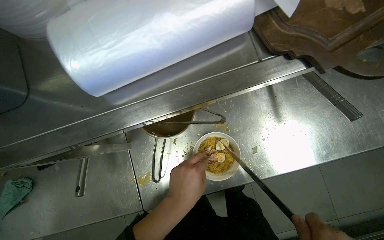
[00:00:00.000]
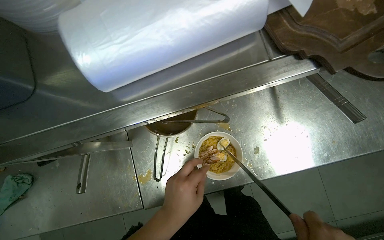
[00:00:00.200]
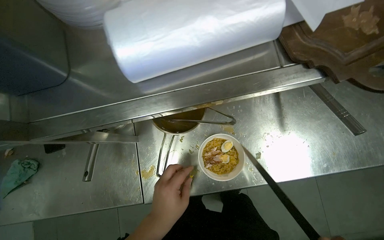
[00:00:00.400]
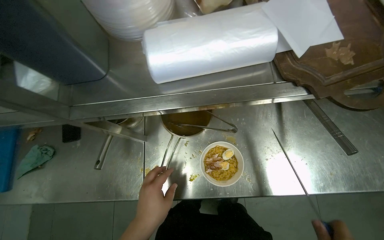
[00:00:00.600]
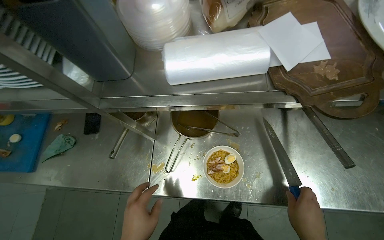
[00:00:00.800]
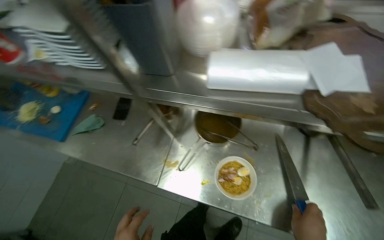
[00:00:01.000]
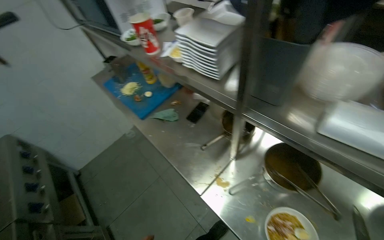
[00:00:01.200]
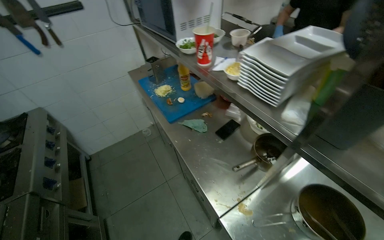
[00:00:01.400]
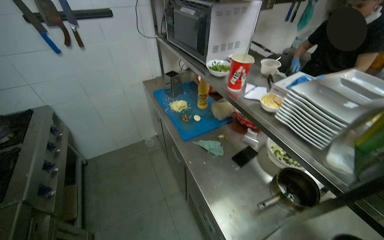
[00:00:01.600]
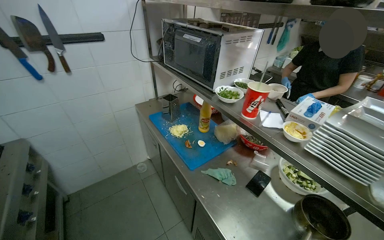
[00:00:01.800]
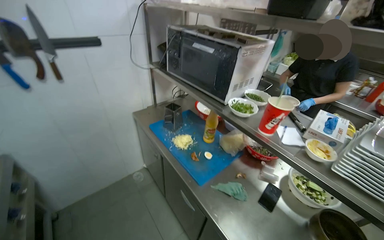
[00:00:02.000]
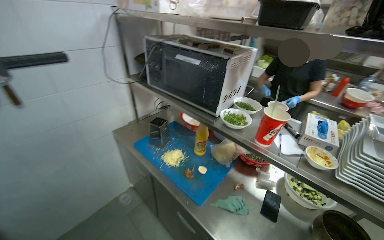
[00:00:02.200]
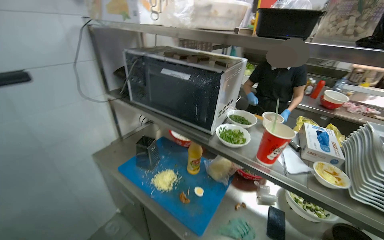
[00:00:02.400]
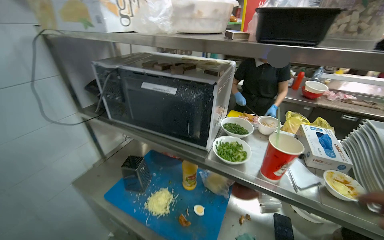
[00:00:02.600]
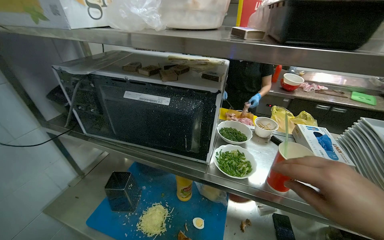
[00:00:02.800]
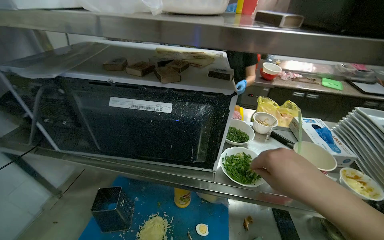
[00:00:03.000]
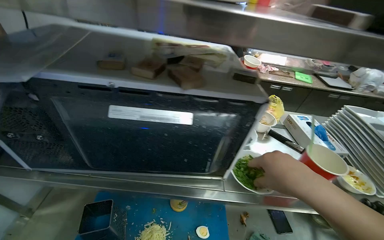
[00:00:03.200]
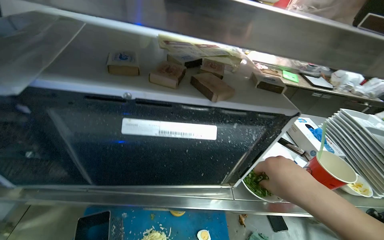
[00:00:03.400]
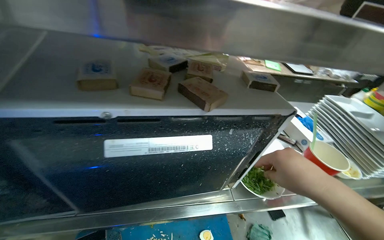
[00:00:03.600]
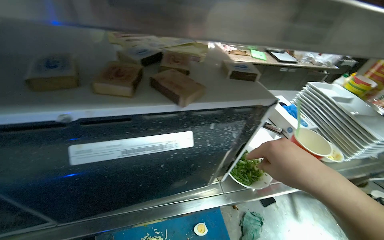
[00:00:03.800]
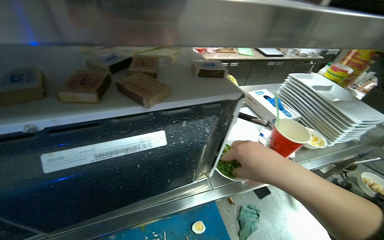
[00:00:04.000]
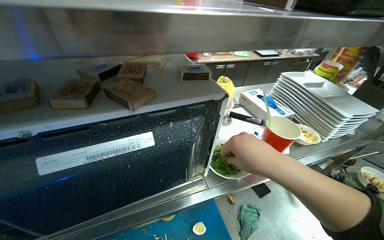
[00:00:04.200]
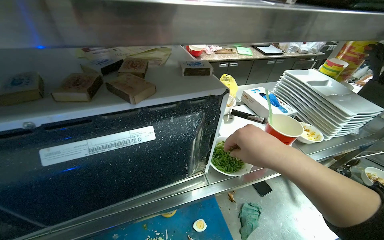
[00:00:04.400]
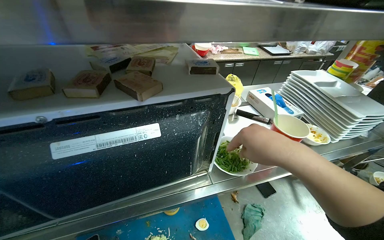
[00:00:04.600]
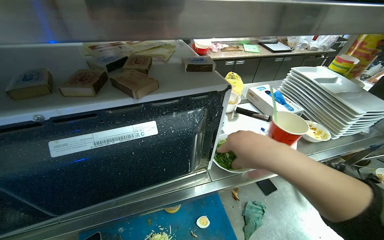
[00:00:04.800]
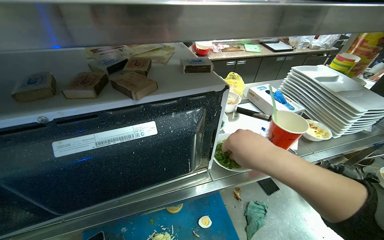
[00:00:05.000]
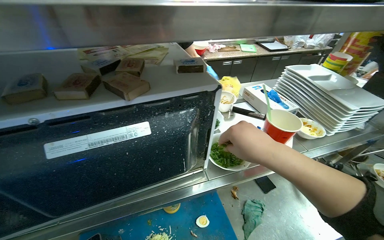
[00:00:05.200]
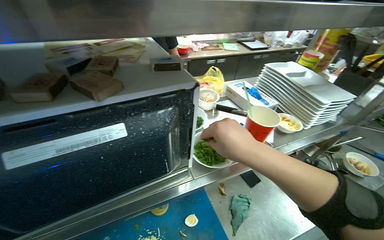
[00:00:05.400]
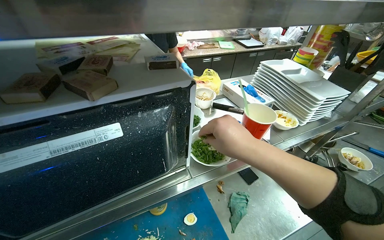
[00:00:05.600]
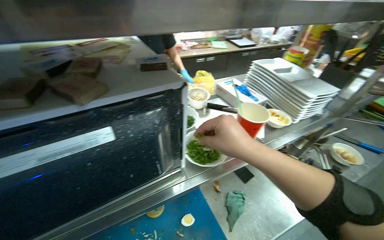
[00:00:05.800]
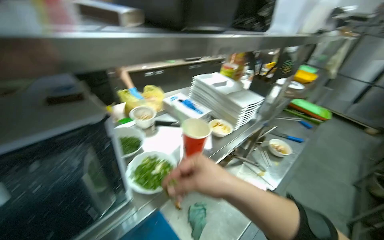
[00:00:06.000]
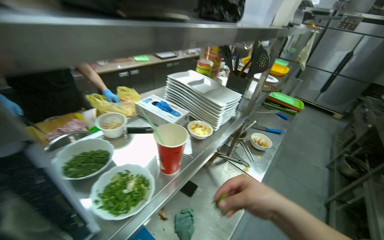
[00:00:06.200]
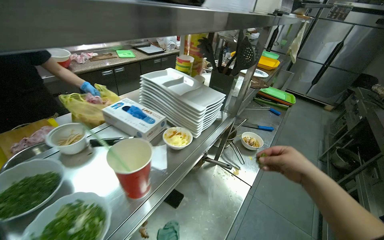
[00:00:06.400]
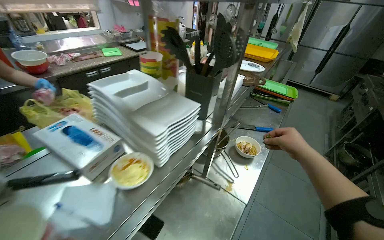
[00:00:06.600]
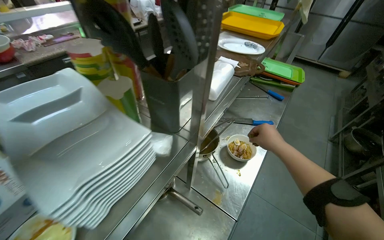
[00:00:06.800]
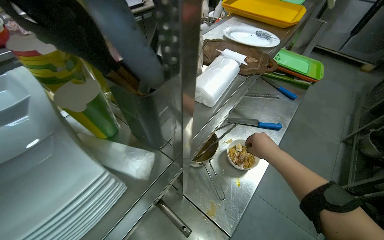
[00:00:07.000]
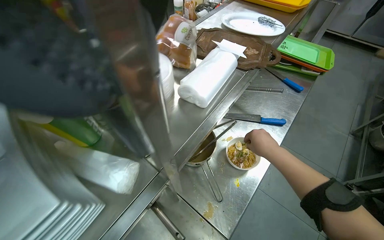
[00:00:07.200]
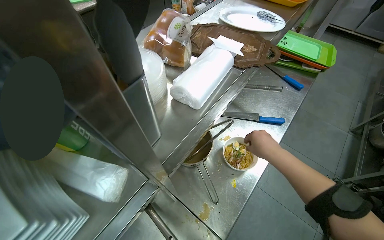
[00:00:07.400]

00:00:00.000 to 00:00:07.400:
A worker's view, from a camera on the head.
Job: preparing food.
The whole recording: Adding ingredients to noodle bowl. The worker transfers noodles to a bowl, then adds sliced egg, meat, and green vegetables.
00:00:00.000 to 00:00:01.400: The camera is carried about 40 cm. The head turns to the left by about 75 degrees. The view tilts roughly 25 degrees upward.
00:00:01.400 to 00:00:03.000: The wearer moves approximately 80 cm. The head rotates roughly 50 degrees to the right.
00:00:03.000 to 00:00:04.400: The wearer's head swings some 30 degrees to the right.
00:00:04.400 to 00:00:06.000: The head turns to the right by approximately 25 degrees.
00:00:06.000 to 00:00:07.400: The camera travels about 80 cm. The view tilts roughly 20 degrees downward.

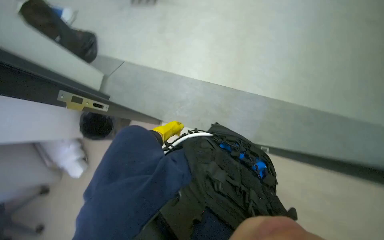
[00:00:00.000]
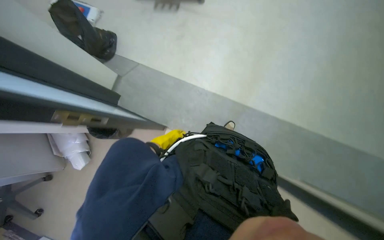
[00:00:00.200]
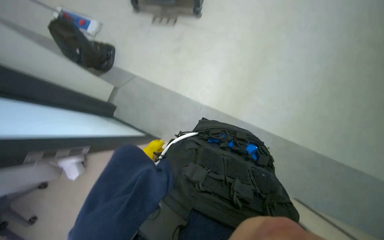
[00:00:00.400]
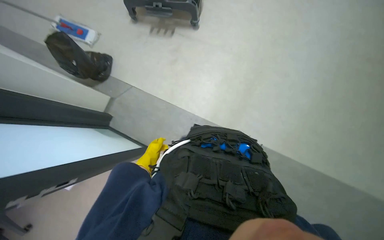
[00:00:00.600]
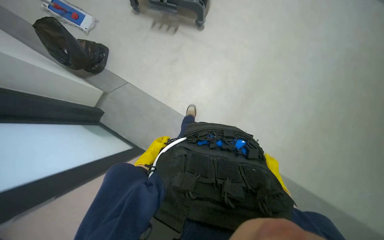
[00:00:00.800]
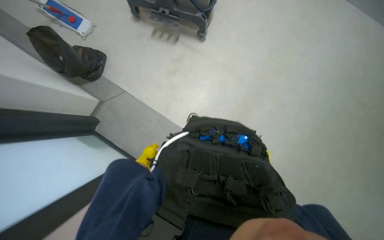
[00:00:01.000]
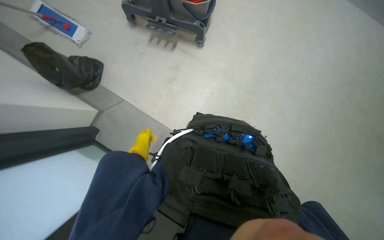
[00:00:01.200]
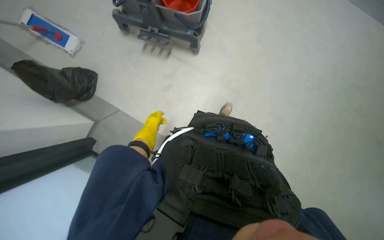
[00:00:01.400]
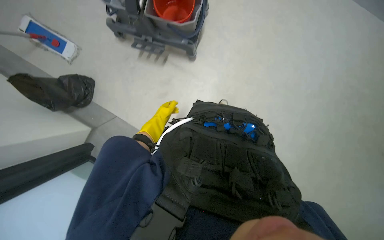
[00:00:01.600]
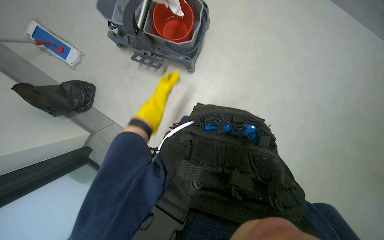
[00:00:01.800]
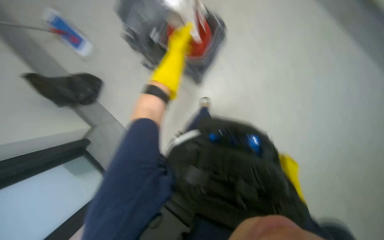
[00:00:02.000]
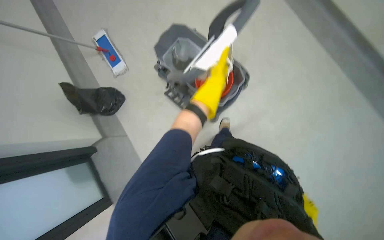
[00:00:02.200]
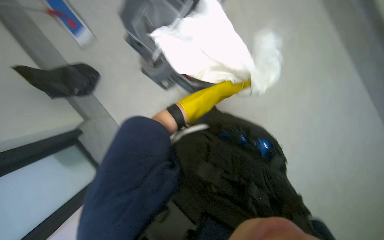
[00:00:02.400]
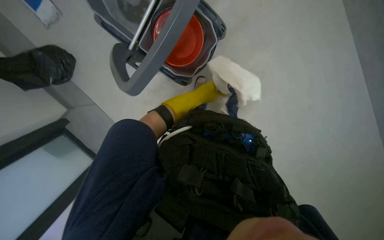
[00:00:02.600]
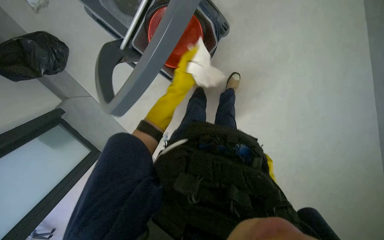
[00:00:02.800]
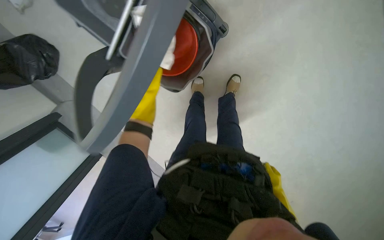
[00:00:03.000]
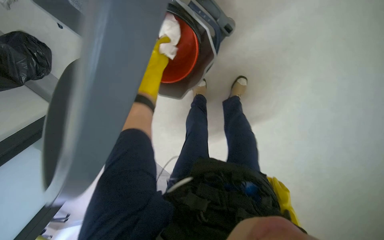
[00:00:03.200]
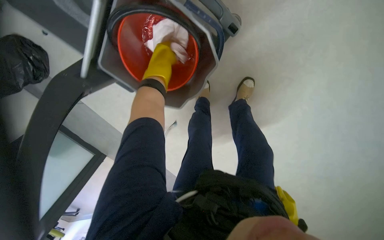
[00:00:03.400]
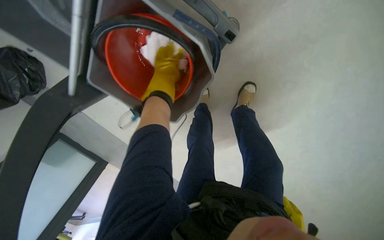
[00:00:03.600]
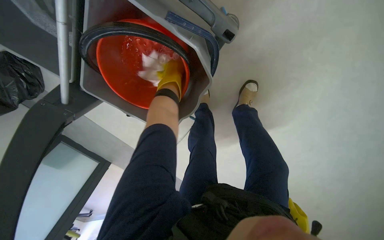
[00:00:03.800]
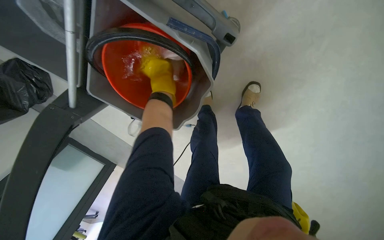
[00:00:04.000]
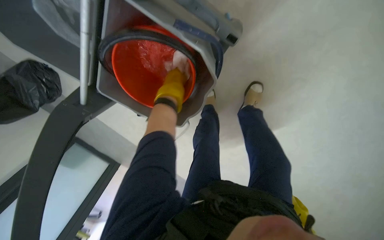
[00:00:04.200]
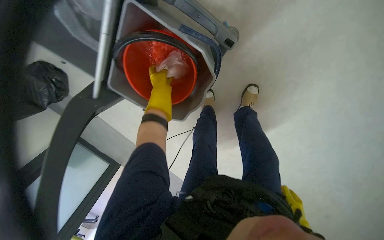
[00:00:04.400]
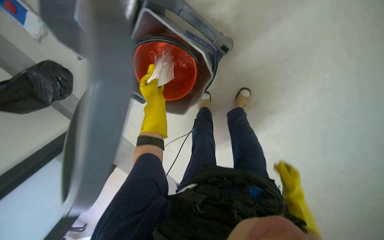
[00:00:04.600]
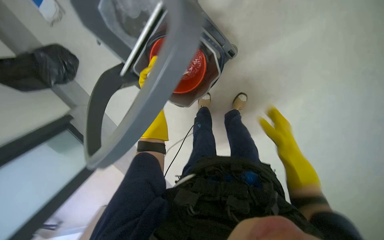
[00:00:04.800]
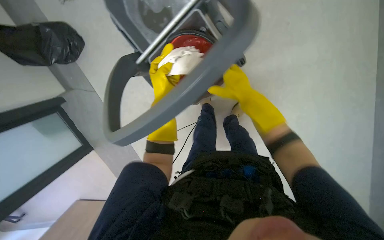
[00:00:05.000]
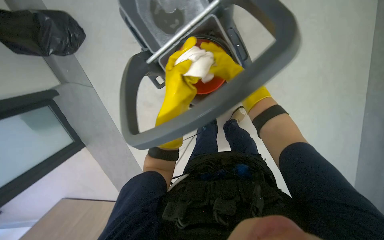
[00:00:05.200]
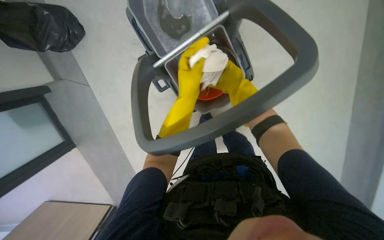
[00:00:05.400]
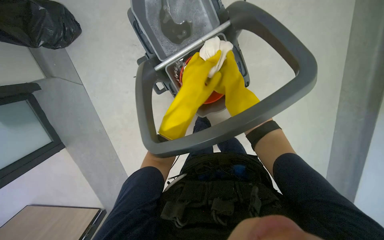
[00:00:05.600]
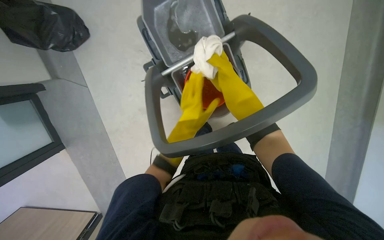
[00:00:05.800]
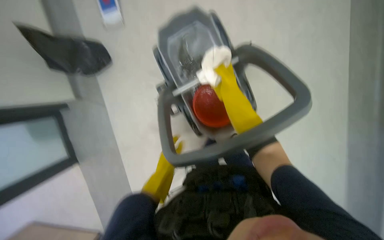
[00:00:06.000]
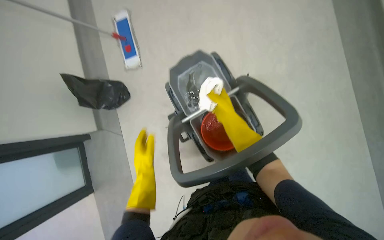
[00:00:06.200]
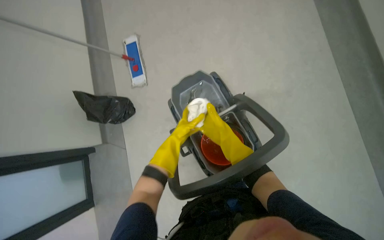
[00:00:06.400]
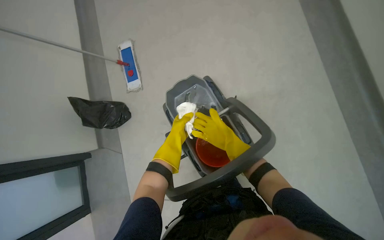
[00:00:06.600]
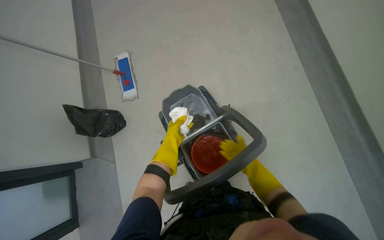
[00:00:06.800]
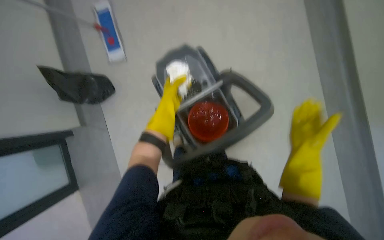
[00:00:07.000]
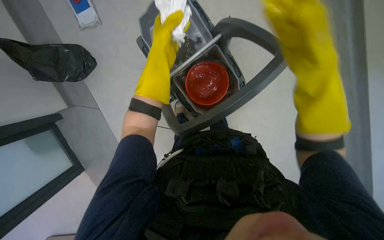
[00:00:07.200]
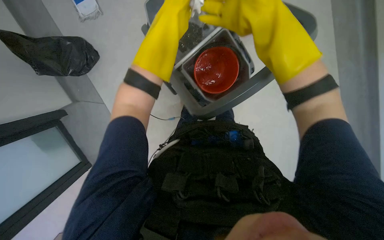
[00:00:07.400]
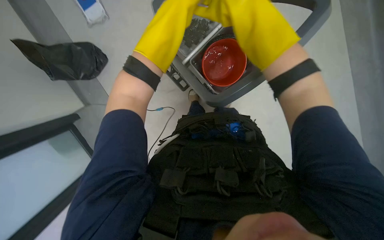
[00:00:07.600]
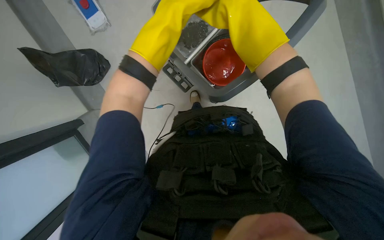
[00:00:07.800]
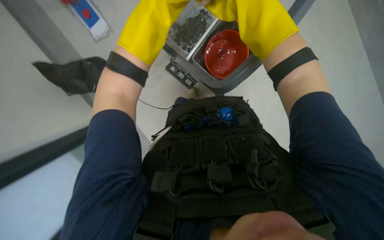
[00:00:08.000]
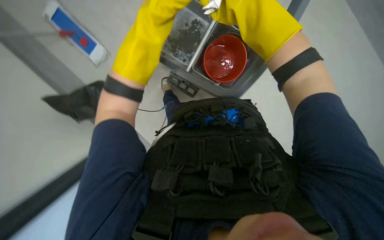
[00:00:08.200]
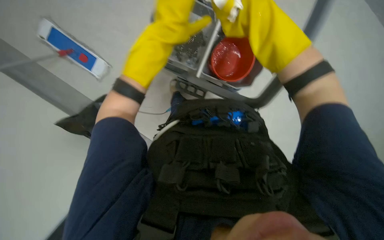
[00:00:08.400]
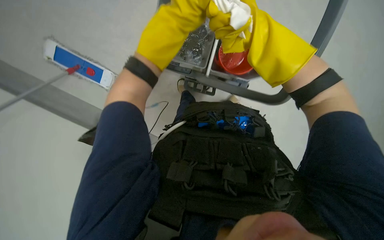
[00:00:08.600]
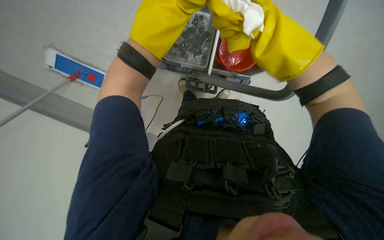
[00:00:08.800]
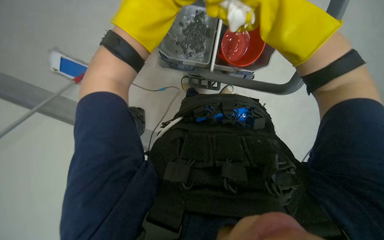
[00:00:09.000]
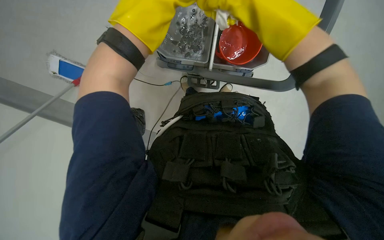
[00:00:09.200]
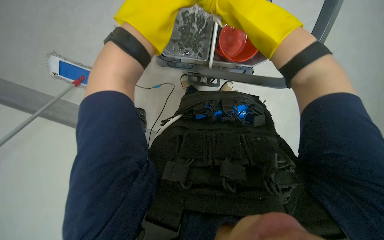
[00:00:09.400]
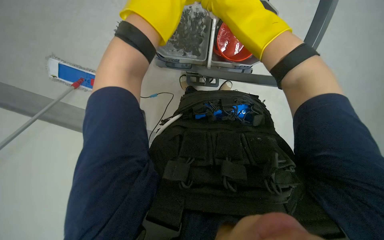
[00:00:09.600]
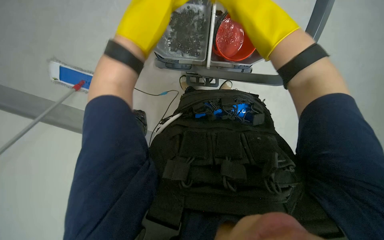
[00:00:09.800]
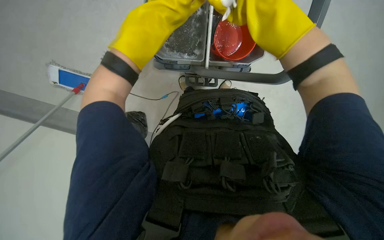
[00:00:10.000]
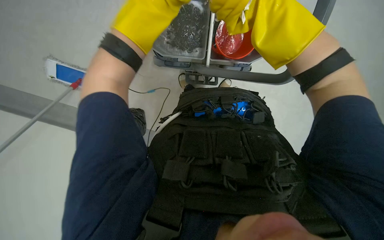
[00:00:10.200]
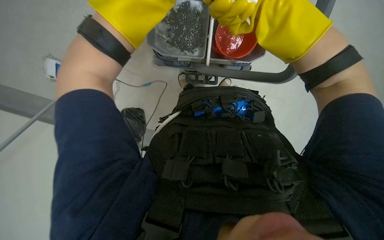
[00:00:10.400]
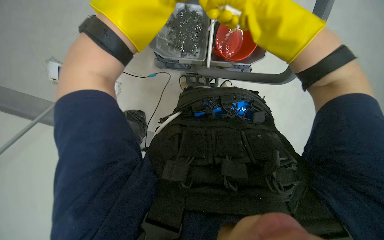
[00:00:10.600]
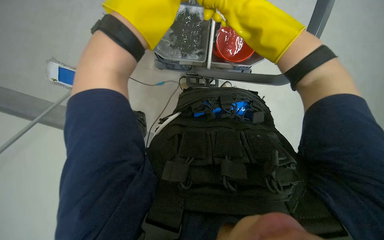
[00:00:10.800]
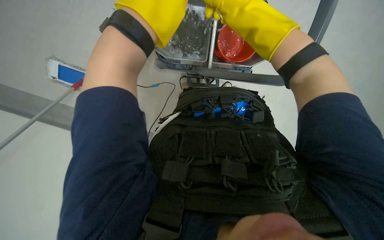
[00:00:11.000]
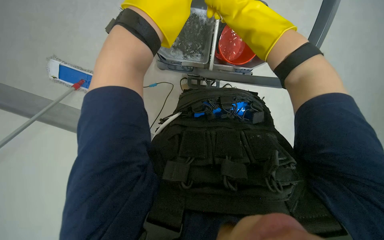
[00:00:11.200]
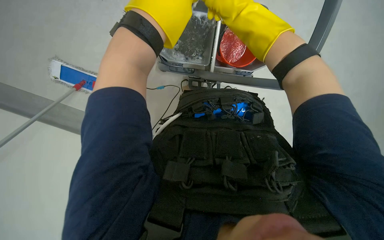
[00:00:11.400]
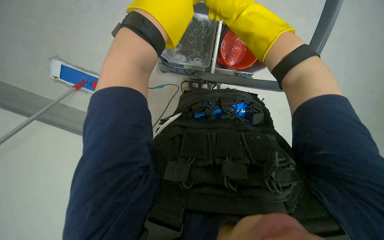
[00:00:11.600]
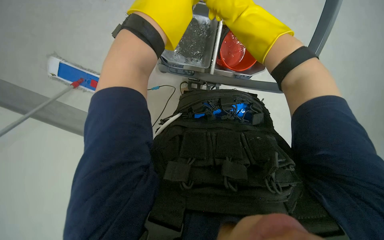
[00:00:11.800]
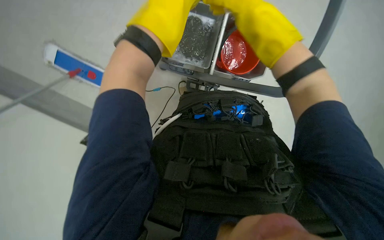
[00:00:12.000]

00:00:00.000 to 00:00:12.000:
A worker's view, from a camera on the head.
Job: wiping surfaces.
The whole recording: Wiping office surfaces. The worker prepares a cloth and wipes down a desk, chair, and window sill.
00:00:00.000 to 00:00:01.600: The view tips upward by some 25 degrees.
00:00:01.600 to 00:00:03.000: The camera is carried roughly 40 cm.
00:00:03.000 to 00:00:04.400: The left hand reaches some 10 cm nearer to the camera, then returns.
00:00:04.400 to 00:00:06.000: The camera travels approximately 60 cm. The view swings some 20 degrees to the right. The camera pitches upward, by roughly 20 degrees.
00:00:07.600 to 00:00:09.000: The camera sweeps to the left, by roughly 15 degrees.
